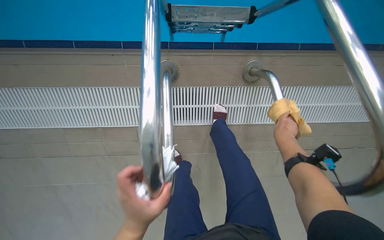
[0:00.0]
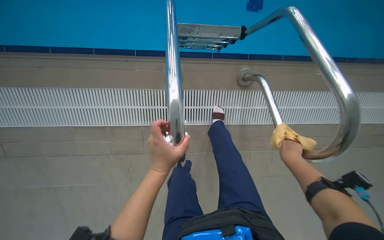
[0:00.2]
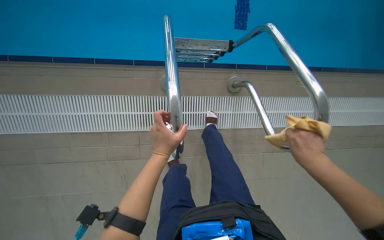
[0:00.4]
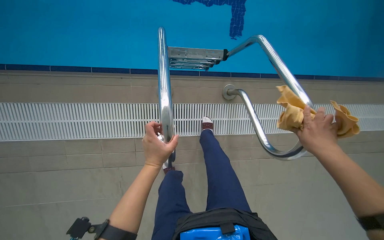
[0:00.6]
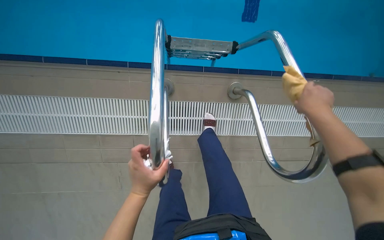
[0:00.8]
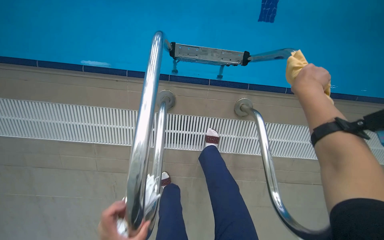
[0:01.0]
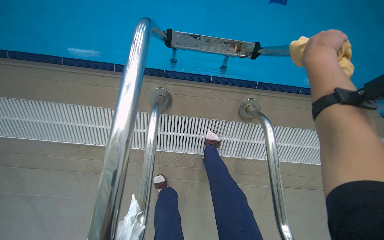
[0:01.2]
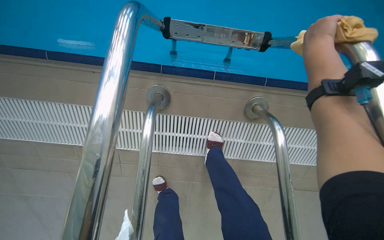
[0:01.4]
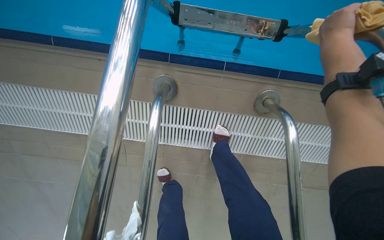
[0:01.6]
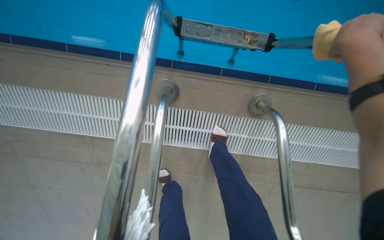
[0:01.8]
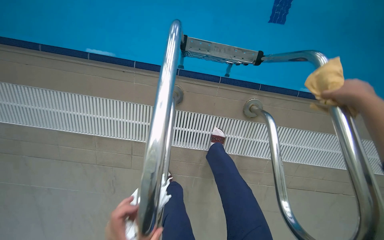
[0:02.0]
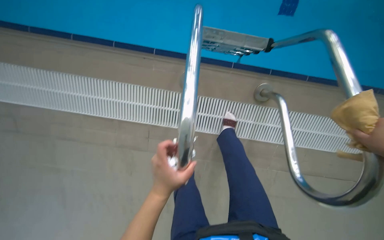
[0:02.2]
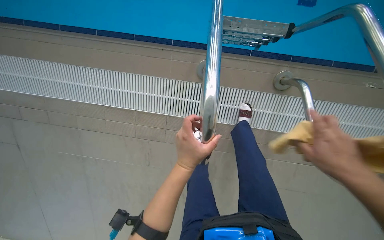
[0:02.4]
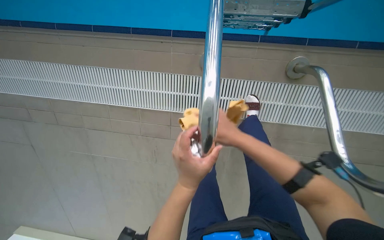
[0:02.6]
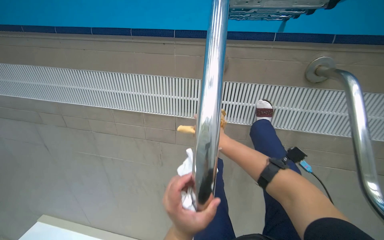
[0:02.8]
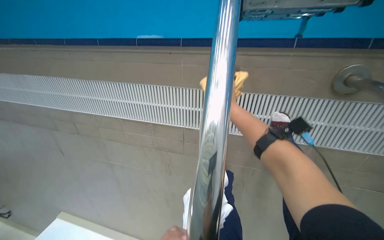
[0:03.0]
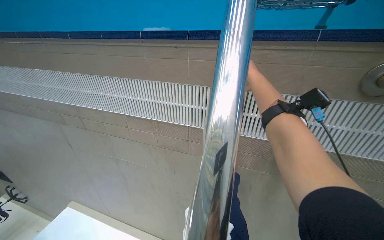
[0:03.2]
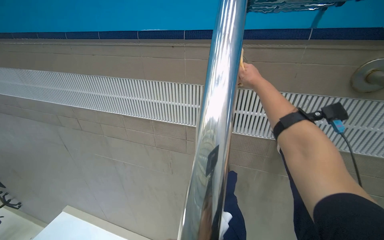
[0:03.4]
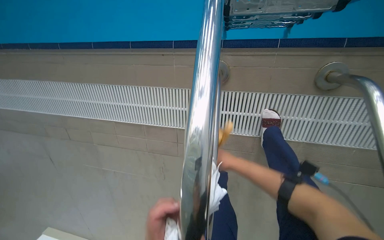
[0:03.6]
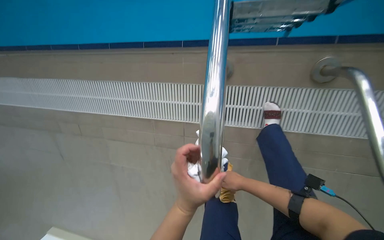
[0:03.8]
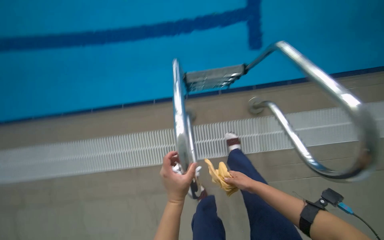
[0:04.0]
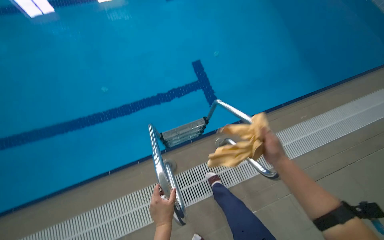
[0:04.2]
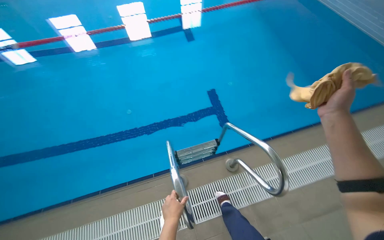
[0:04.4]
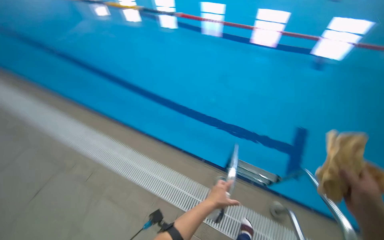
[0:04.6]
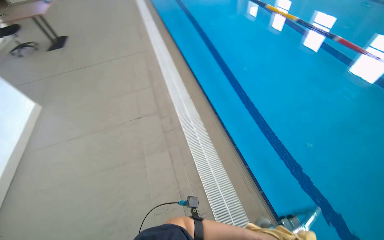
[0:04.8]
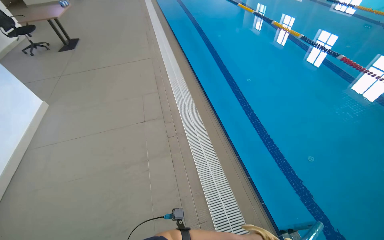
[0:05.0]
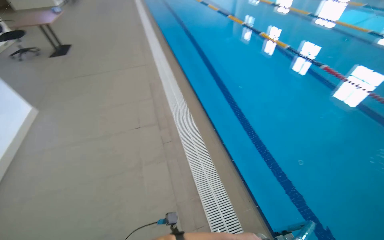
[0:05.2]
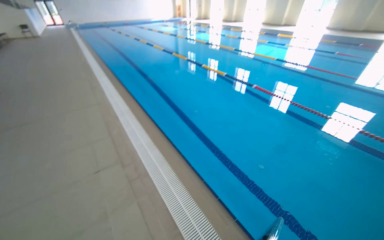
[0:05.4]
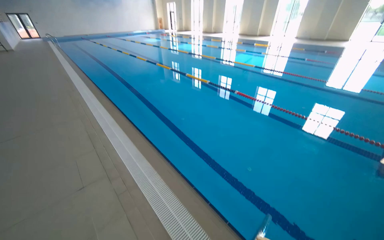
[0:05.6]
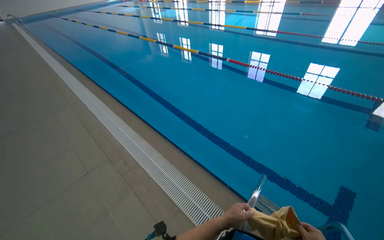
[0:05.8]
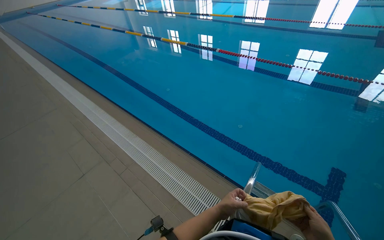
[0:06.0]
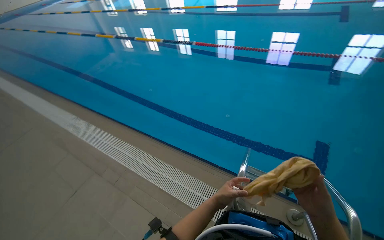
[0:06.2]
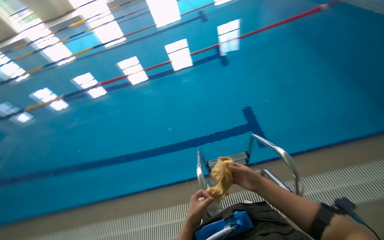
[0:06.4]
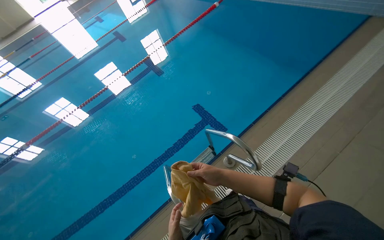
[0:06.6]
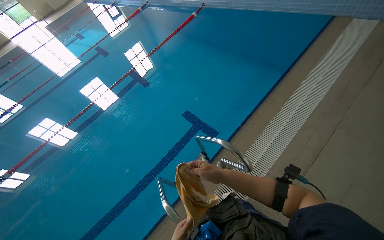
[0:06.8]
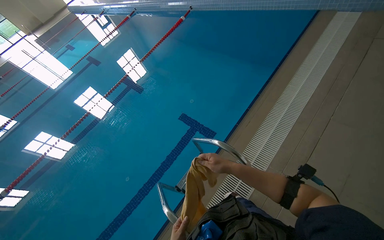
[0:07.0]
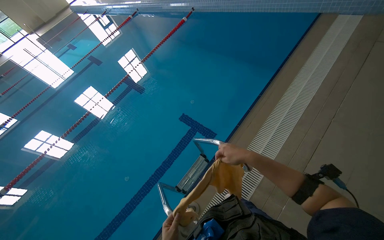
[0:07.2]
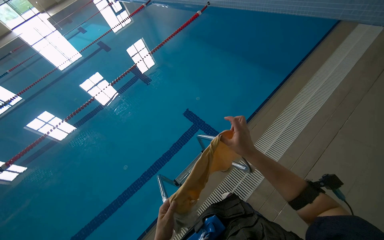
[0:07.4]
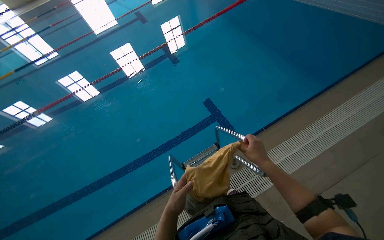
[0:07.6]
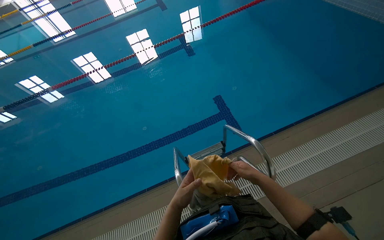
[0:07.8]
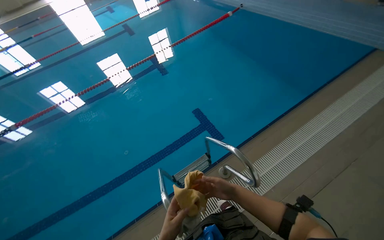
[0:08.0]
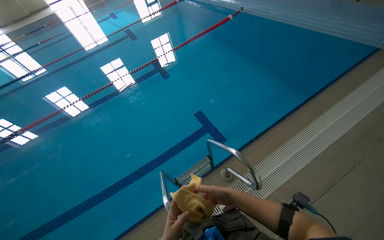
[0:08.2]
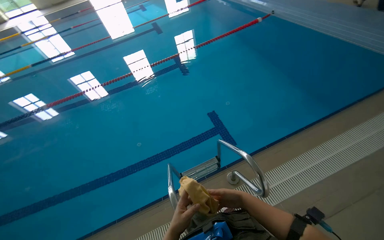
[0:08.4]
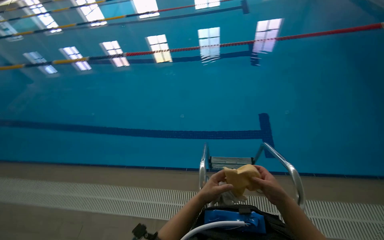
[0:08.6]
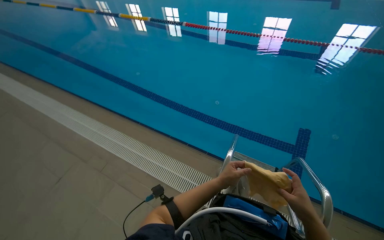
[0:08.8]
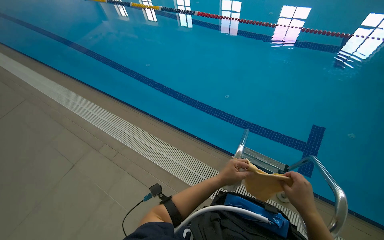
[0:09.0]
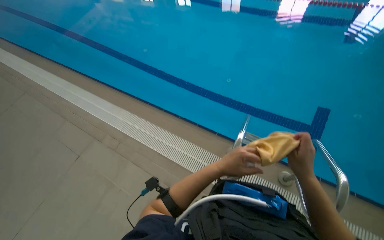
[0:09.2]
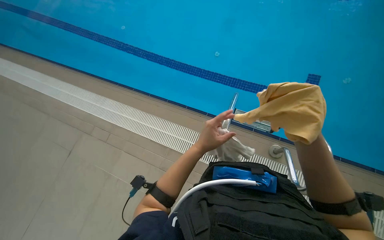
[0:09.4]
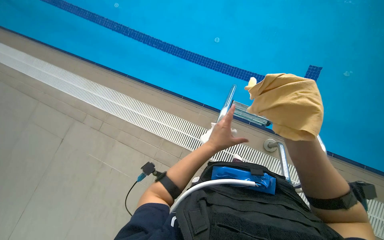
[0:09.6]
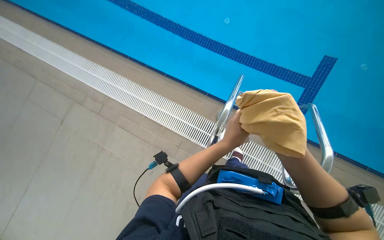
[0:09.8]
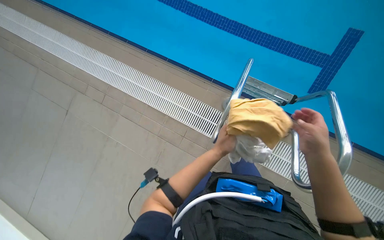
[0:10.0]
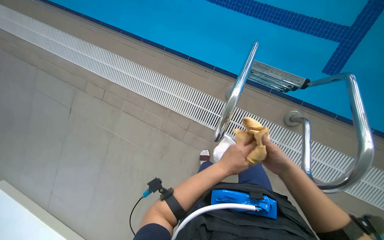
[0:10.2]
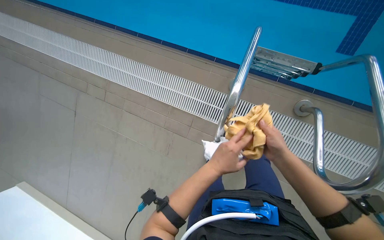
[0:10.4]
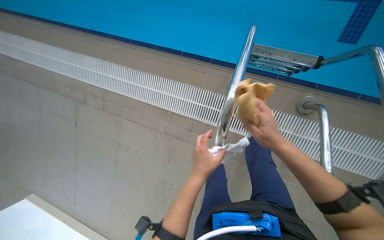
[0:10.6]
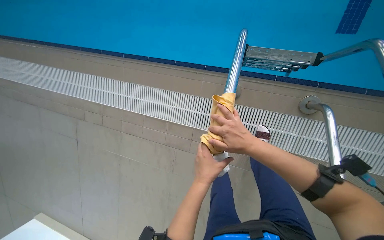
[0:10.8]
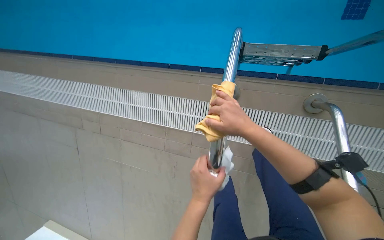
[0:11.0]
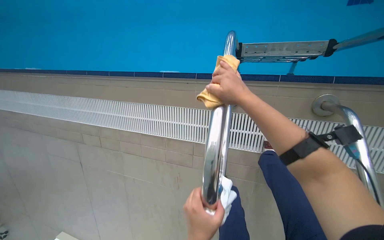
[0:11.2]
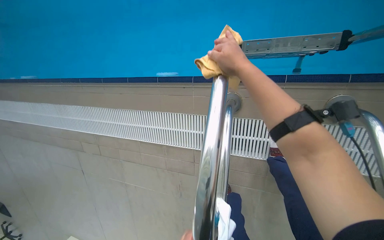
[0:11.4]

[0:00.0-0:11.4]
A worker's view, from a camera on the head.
Job: wiping surfaces.
The whole recording: Wiping pool ladder handles. The worker wipes the metal handles of the pool ladder with a white and yellow cloth.
0:02.8 to 0:04.2: The camera pitches upward, by some 15 degrees.
0:04.2 to 0:05.6: The head travels roughly 80 cm. The head rotates approximately 35 degrees to the left. The view tips upward by some 30 degrees.
0:05.6 to 0:07.2: The head turns to the right by approximately 100 degrees.
0:07.2 to 0:08.6: The wearer's head swings about 55 degrees to the left.
0:08.6 to 0:10.0: The wearer looks approximately 20 degrees further to the left. The wearer looks about 25 degrees further downward.
0:10.0 to 0:11.4: The camera is carried approximately 50 cm.

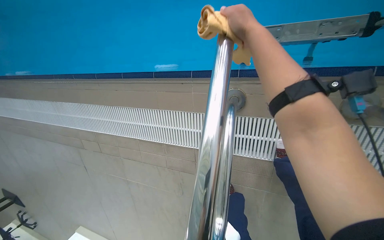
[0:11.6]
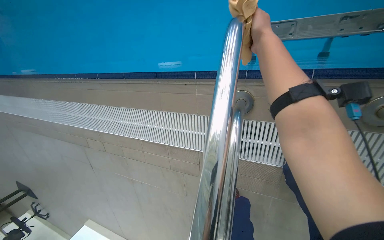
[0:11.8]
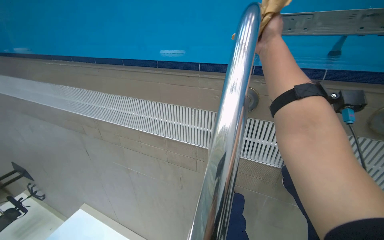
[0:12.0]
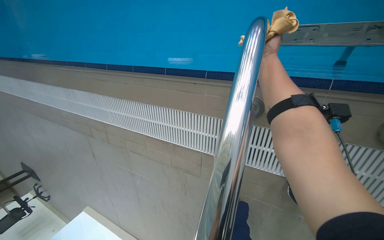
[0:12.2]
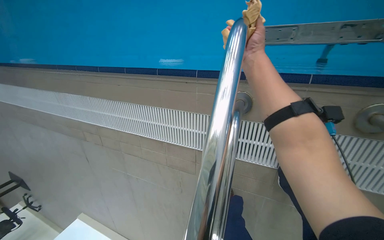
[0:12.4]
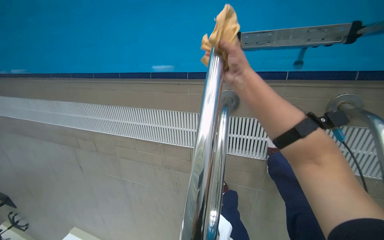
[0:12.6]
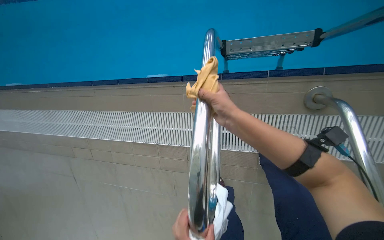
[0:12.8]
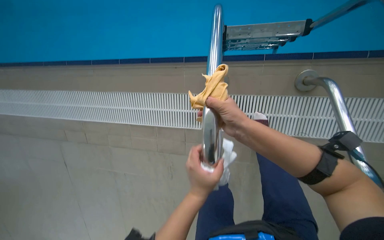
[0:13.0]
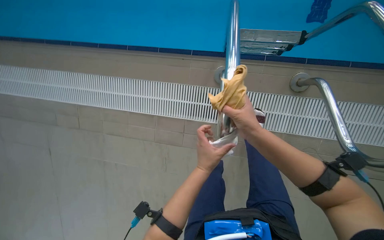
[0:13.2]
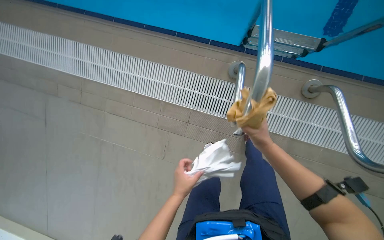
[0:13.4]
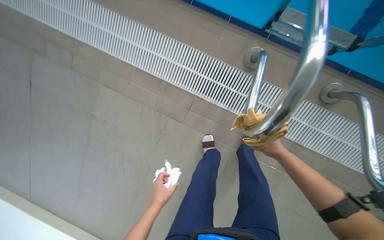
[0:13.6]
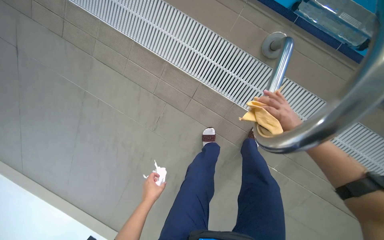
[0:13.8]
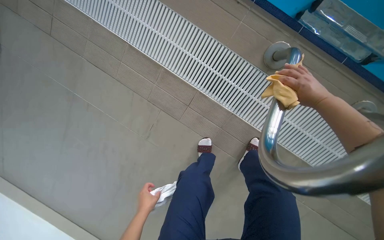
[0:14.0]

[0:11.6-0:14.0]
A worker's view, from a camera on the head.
Job: wiping surfaces.
The whole recording: Wiping pool ladder handles. The worker wipes the metal handles of the pool ladder with a white and yellow cloth.
0:11.6 to 0:12.8: The right hand moves down the picture, about 25 cm.

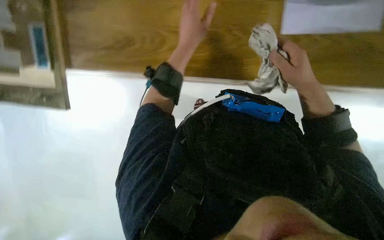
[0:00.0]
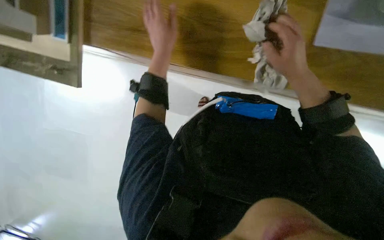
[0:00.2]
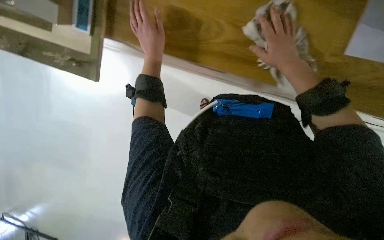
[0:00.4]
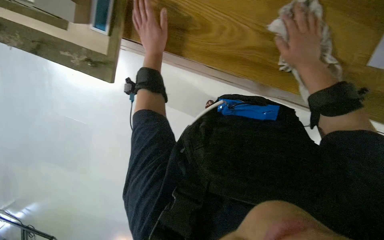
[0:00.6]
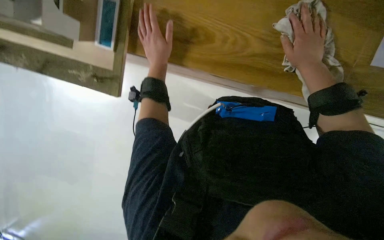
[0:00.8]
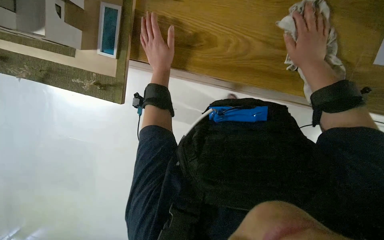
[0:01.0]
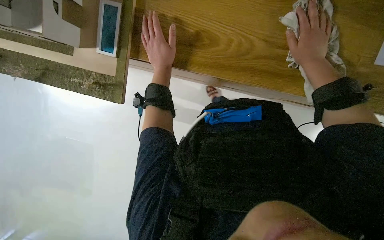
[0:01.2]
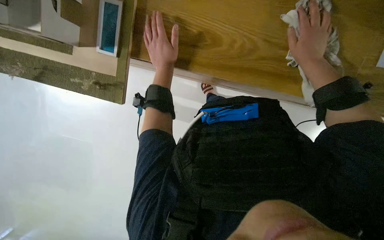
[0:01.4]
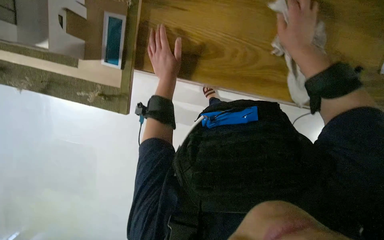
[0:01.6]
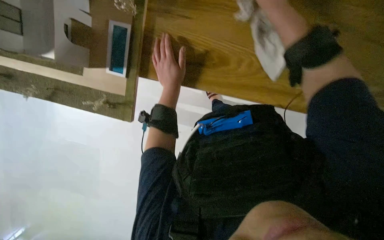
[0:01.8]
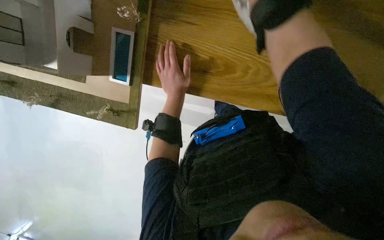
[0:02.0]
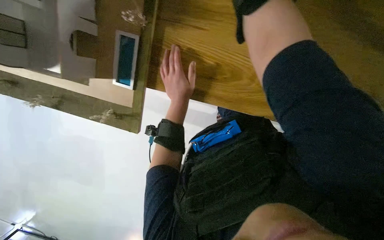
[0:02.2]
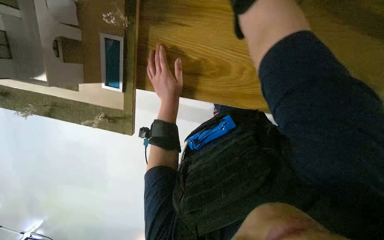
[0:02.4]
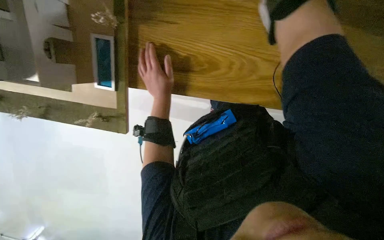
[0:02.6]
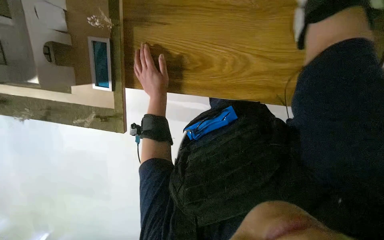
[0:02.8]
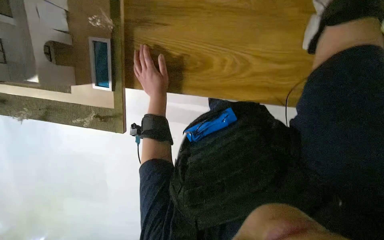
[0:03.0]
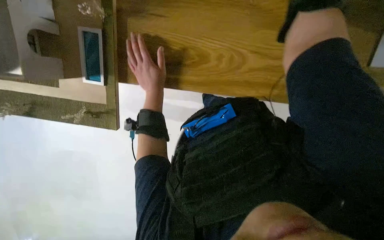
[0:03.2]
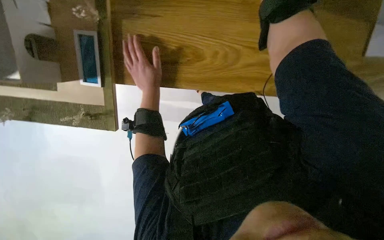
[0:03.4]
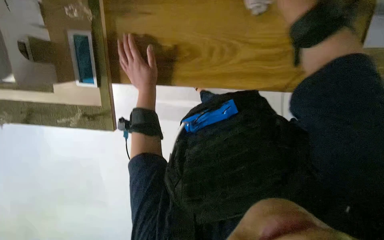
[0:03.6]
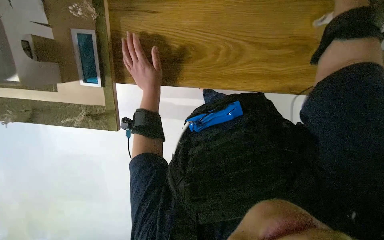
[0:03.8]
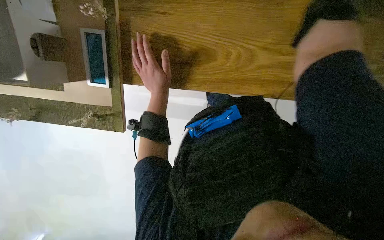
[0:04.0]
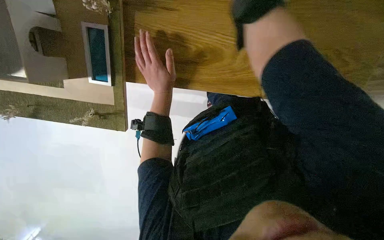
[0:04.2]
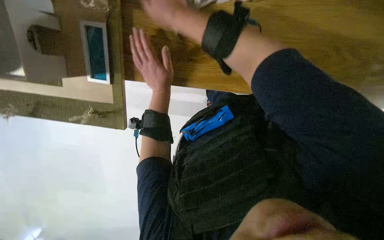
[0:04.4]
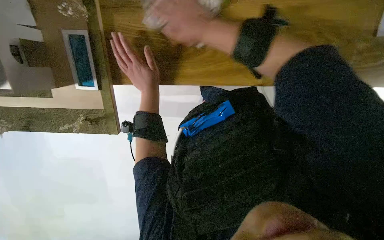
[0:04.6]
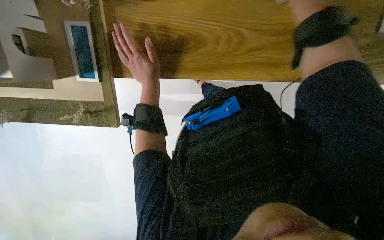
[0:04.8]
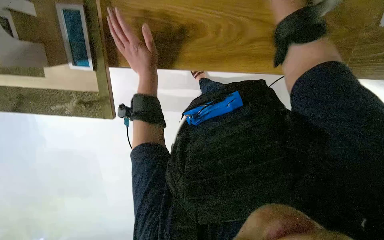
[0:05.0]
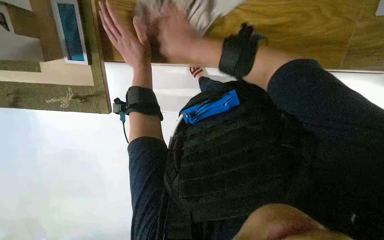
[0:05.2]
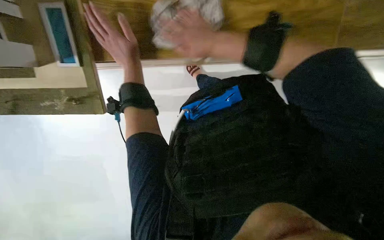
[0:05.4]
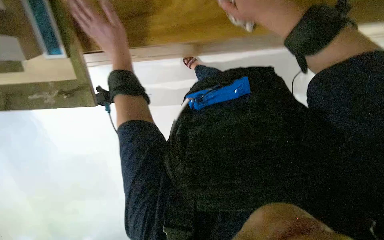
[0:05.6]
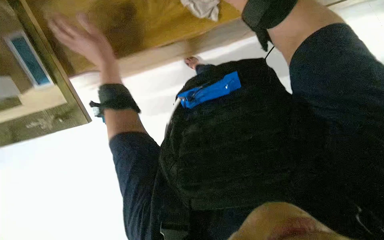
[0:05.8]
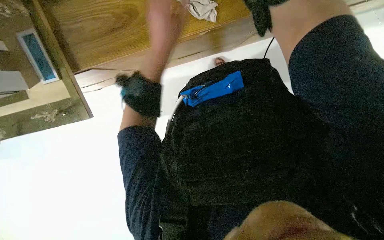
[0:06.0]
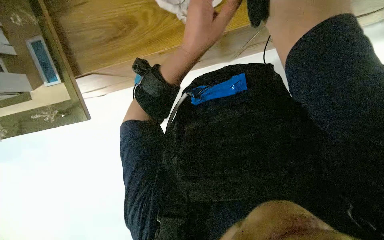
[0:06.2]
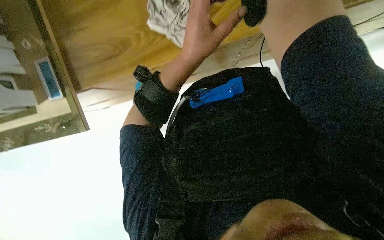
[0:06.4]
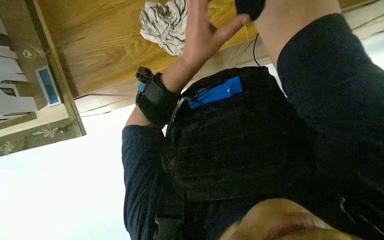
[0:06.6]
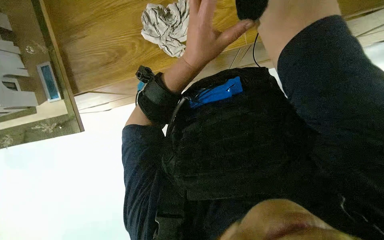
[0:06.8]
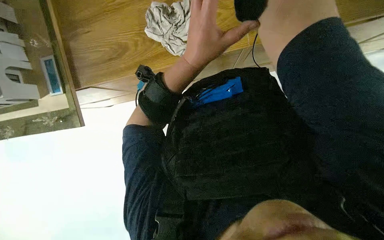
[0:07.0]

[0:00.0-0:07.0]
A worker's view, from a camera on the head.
Job: wiping surfaces.
The whole recording: Wiping wooden surface. The worker wipes the wooden surface with a cloth.
0:05.6 to 0:07.0: The left hand heads to the right and nearer to the camera, covering roughly 35 cm.
